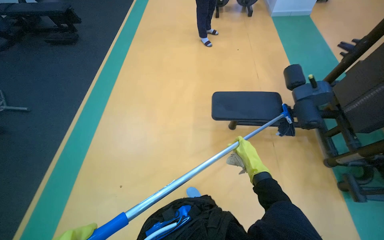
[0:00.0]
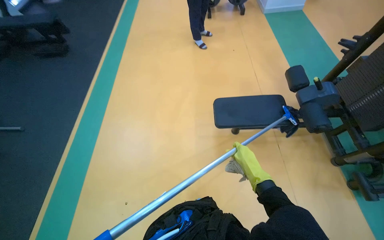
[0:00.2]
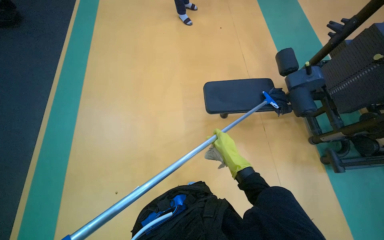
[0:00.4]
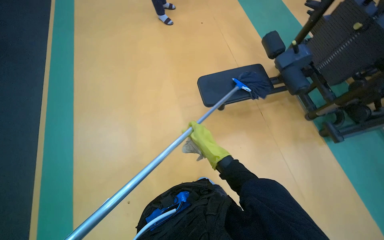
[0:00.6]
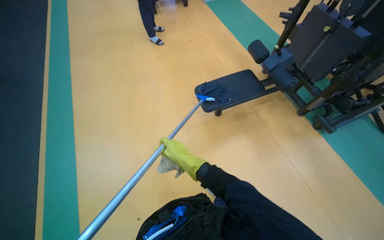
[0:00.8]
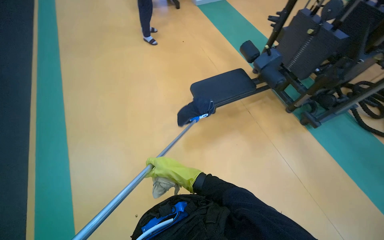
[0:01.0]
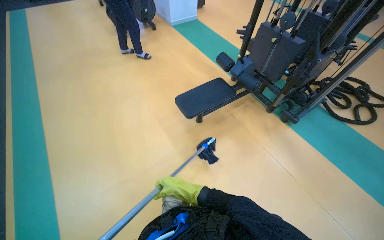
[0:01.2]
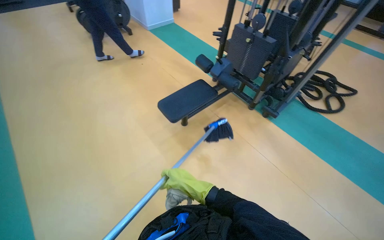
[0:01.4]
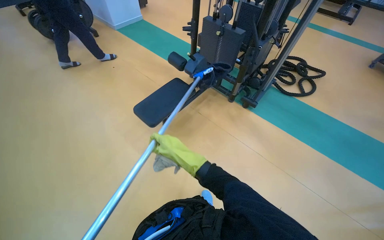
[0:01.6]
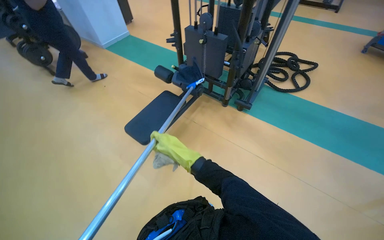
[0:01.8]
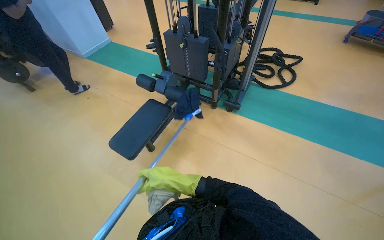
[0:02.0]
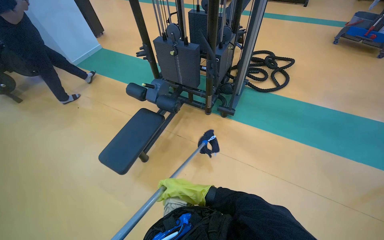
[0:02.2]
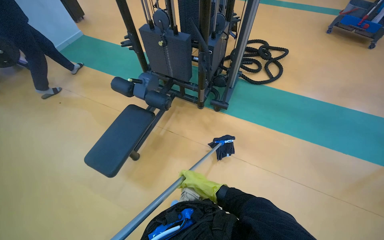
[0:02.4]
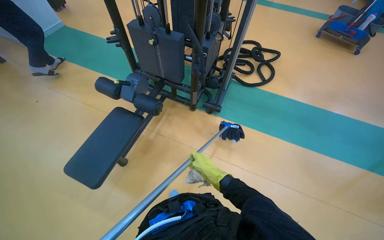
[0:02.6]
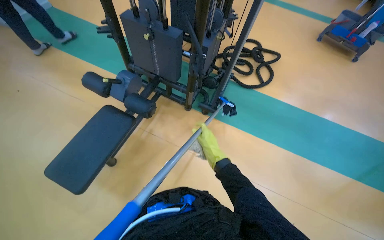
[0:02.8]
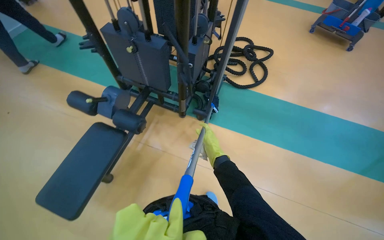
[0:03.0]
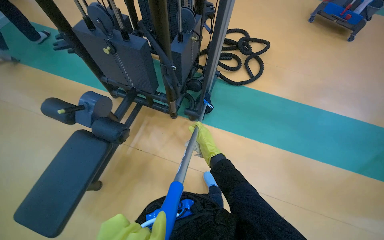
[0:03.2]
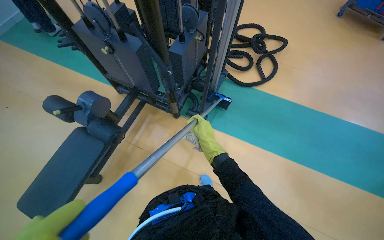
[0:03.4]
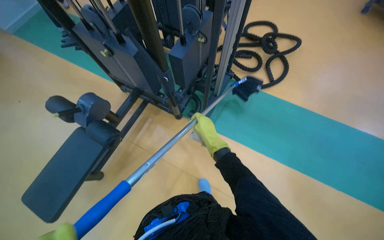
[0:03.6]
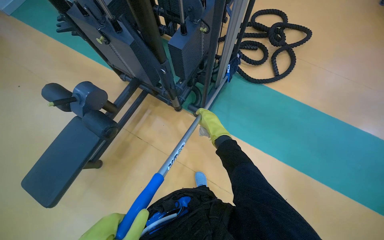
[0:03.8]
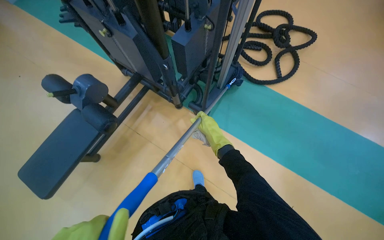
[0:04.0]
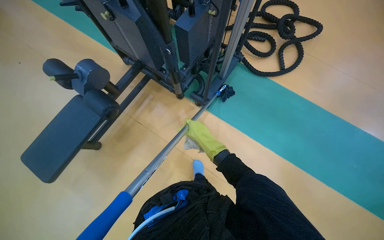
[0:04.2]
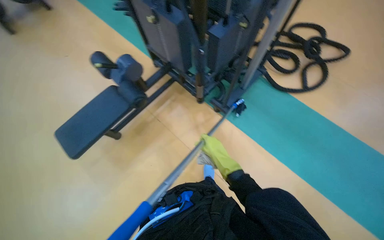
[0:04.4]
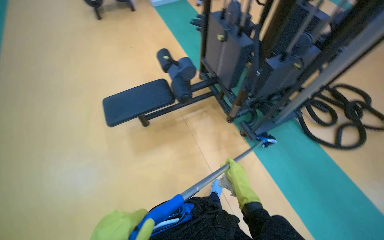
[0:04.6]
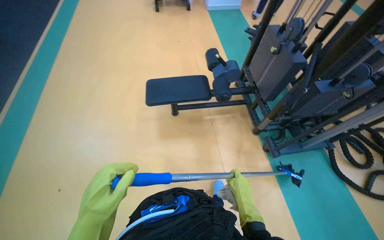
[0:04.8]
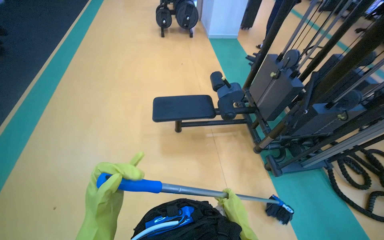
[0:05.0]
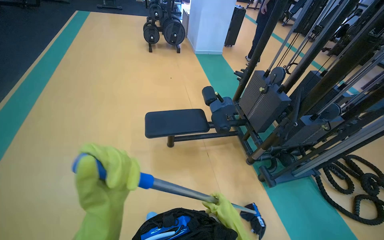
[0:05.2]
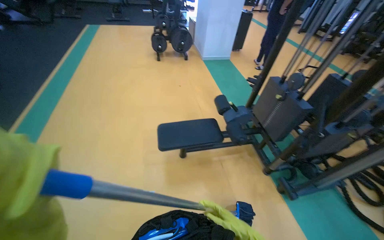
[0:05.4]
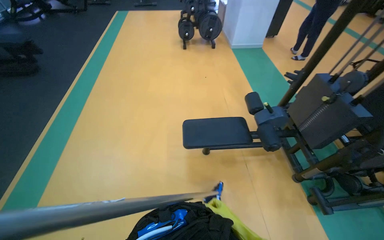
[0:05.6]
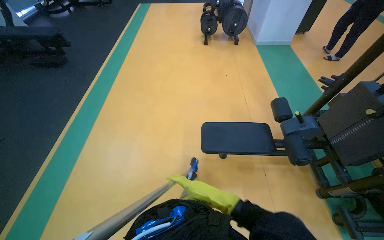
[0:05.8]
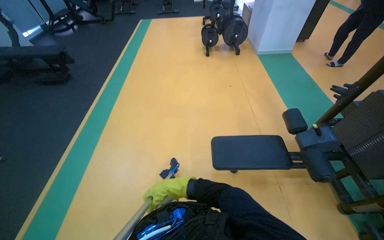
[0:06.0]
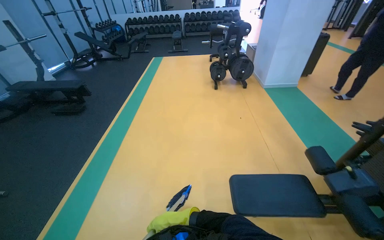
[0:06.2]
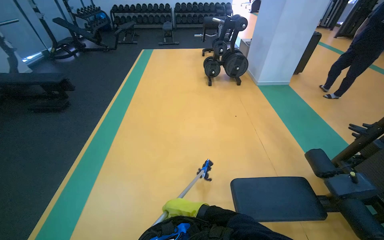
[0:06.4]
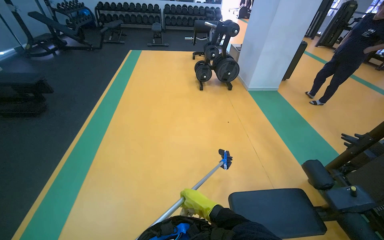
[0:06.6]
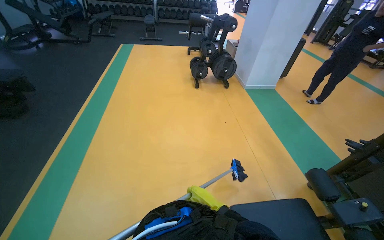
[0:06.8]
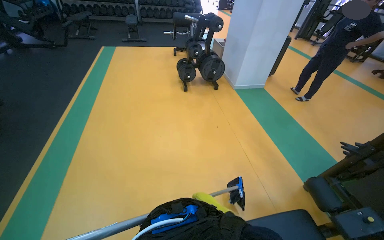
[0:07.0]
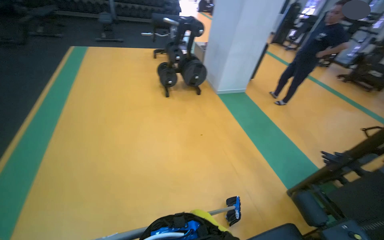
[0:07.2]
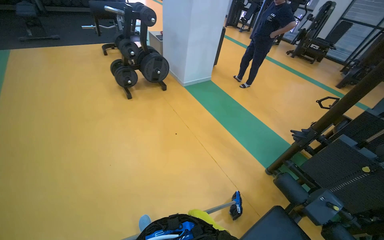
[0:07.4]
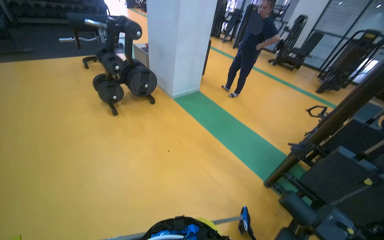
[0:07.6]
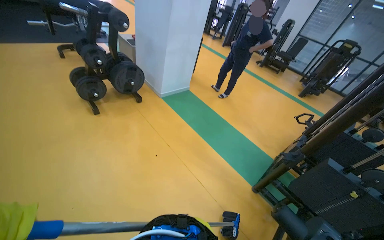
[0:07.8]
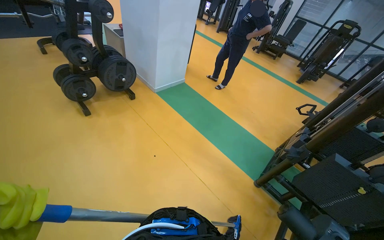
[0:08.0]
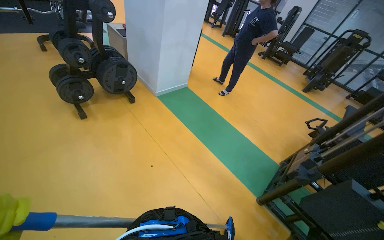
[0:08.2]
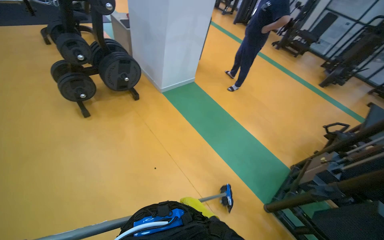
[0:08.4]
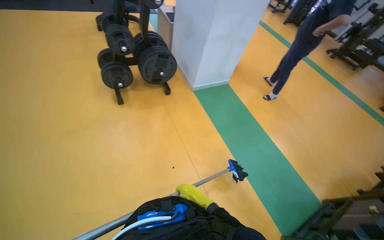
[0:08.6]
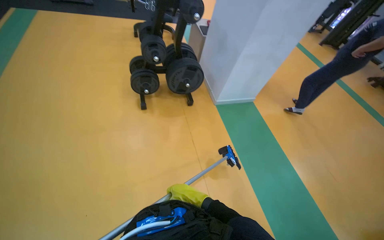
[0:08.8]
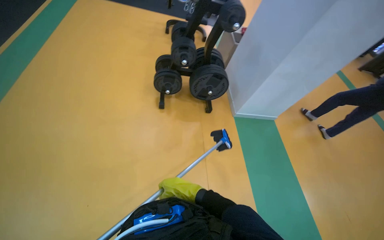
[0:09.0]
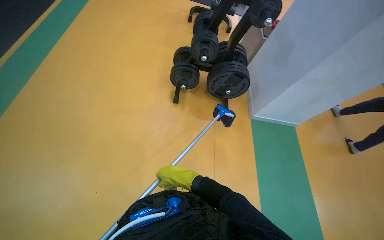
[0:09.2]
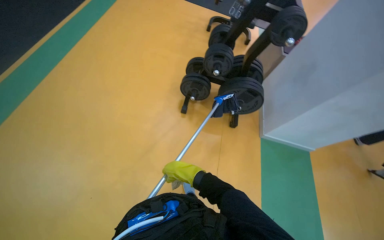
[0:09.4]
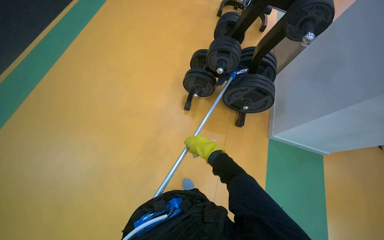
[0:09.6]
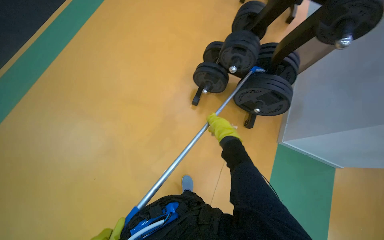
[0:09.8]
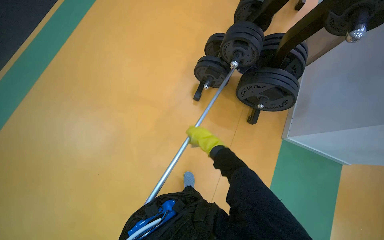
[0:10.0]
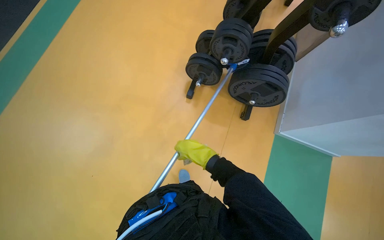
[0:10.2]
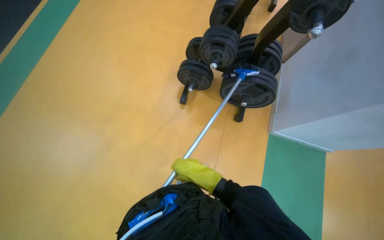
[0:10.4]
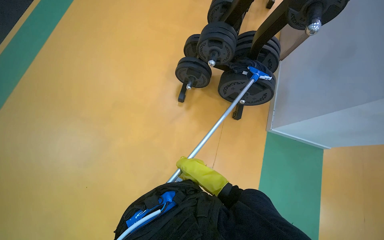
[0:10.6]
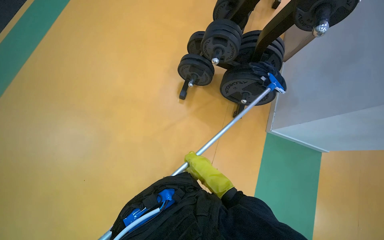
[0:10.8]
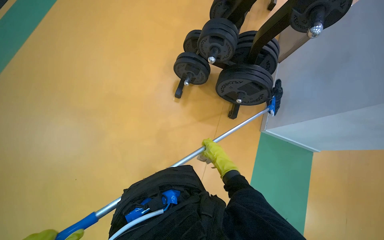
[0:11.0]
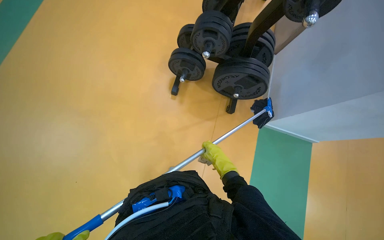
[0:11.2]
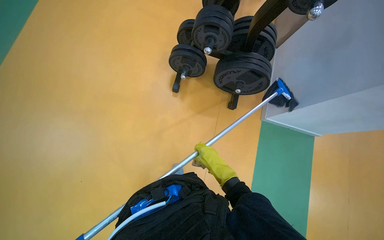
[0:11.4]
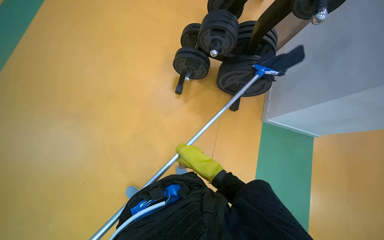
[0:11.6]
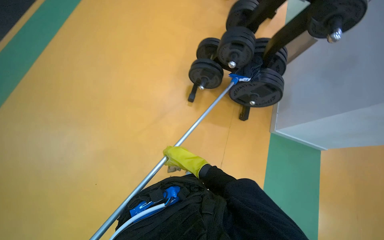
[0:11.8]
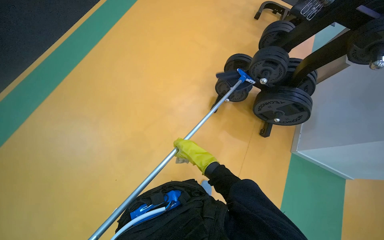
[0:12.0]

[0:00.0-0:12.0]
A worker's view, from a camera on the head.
Job: wiping surfaces.
The whole recording: Cleaning gym equipment and floor. The worker cleans various gym equipment and the surrounding floor using a long-handled tool.
0:00.0 to 0:01.6: The head rotates approximately 50 degrees to the right.
0:01.6 to 0:03.0: The head travels approximately 70 cm. The wearer looks approximately 20 degrees further to the right.
0:03.0 to 0:04.4: The head turns to the left by about 20 degrees.
0:04.4 to 0:06.0: The camera travels approximately 80 cm. The head rotates some 45 degrees to the left. The view tilts some 20 degrees upward.
0:06.0 to 0:07.6: The head travels some 1 m. The wearer looks roughly 40 degrees further to the right.
0:07.6 to 0:09.0: The wearer moves about 80 cm. The head rotates approximately 35 degrees to the left.
0:09.0 to 0:10.4: The head rotates approximately 20 degrees to the left.

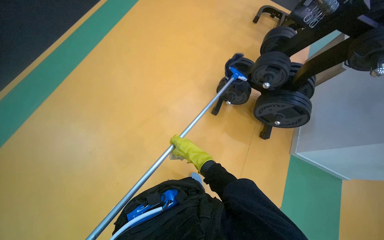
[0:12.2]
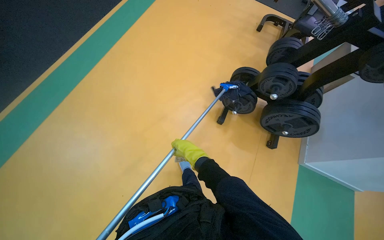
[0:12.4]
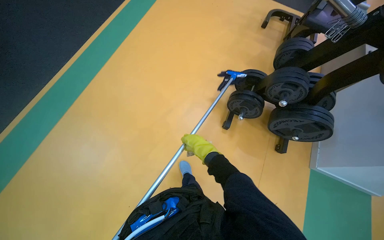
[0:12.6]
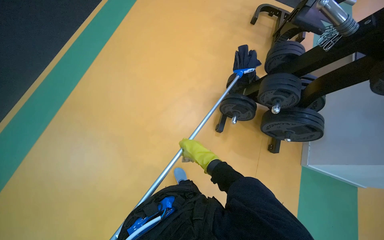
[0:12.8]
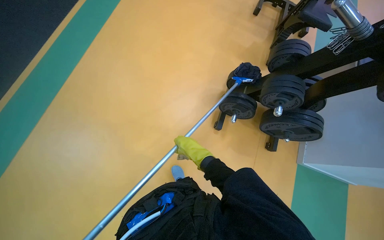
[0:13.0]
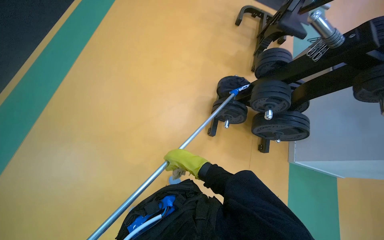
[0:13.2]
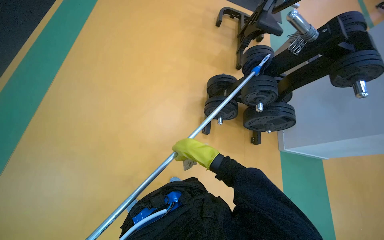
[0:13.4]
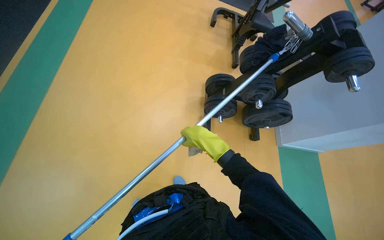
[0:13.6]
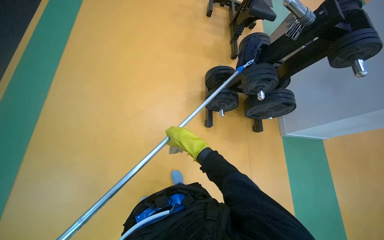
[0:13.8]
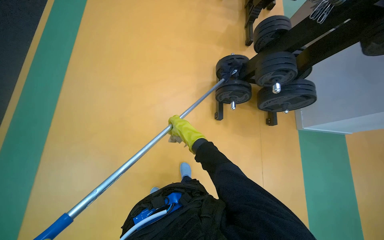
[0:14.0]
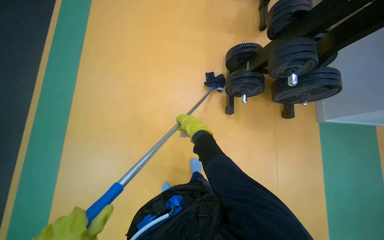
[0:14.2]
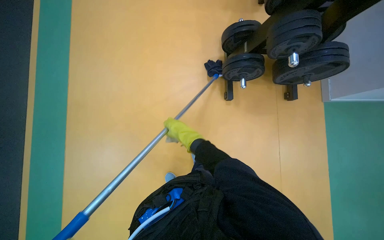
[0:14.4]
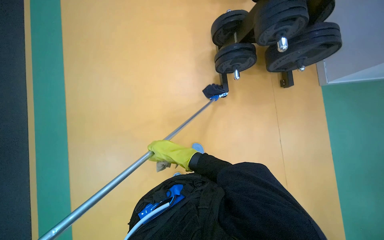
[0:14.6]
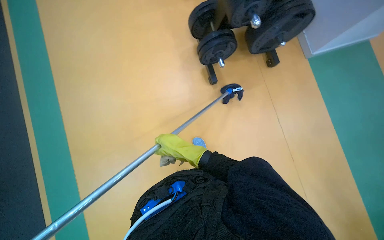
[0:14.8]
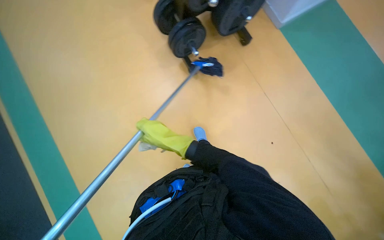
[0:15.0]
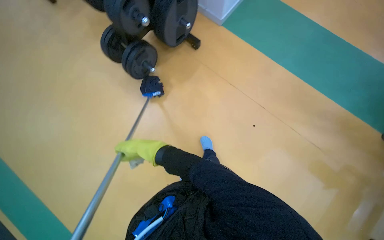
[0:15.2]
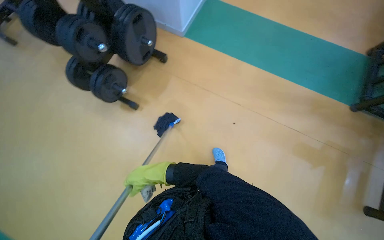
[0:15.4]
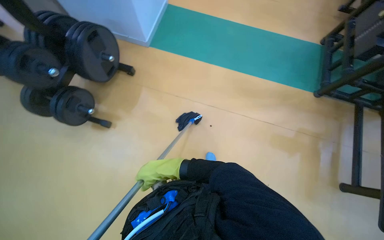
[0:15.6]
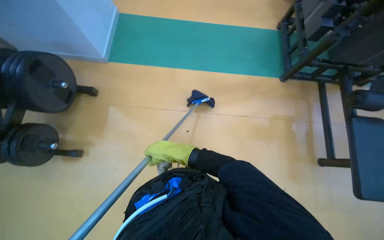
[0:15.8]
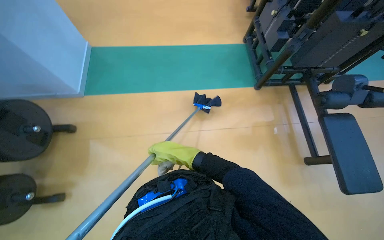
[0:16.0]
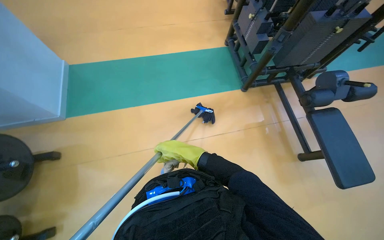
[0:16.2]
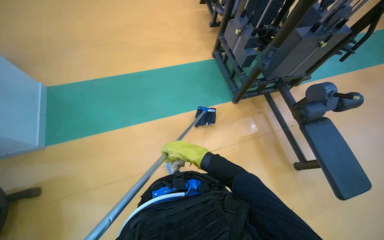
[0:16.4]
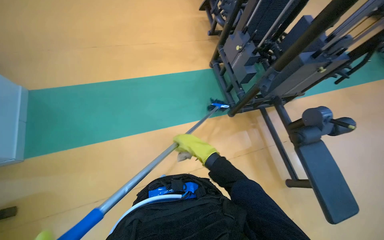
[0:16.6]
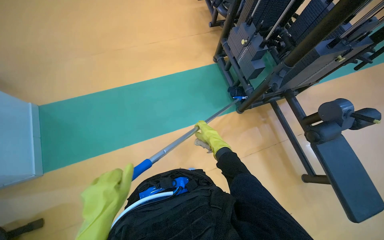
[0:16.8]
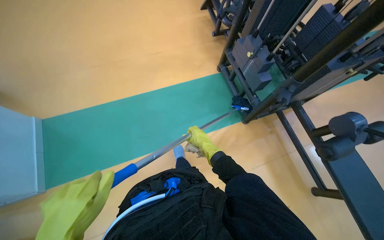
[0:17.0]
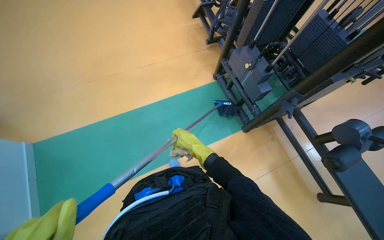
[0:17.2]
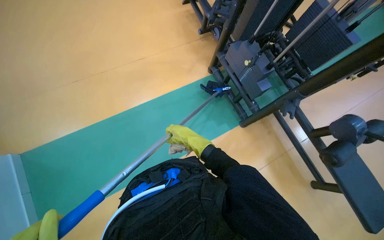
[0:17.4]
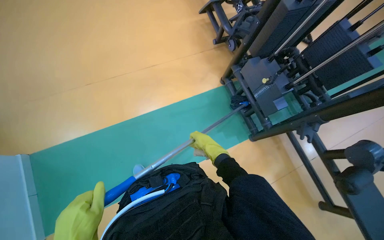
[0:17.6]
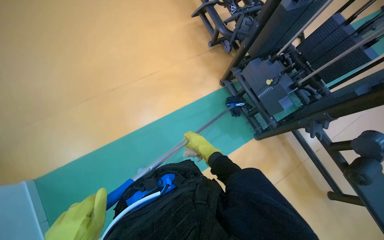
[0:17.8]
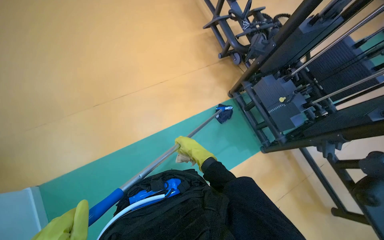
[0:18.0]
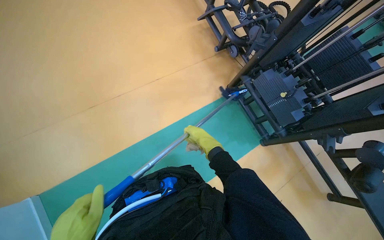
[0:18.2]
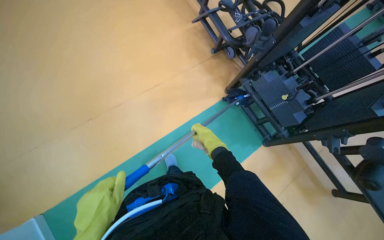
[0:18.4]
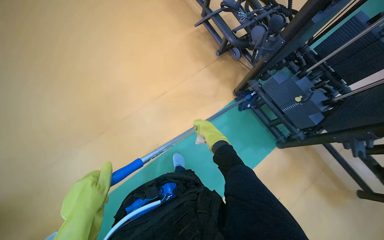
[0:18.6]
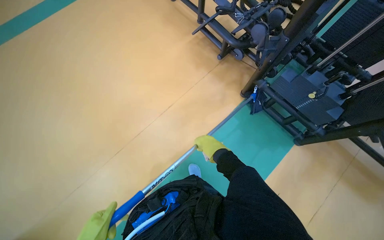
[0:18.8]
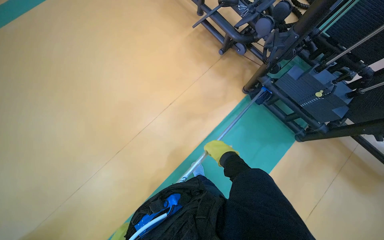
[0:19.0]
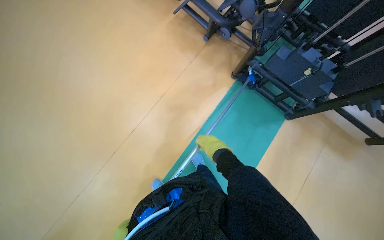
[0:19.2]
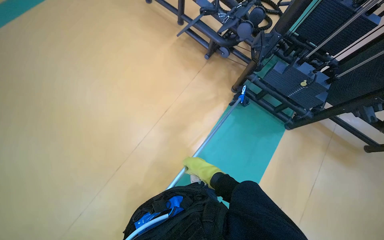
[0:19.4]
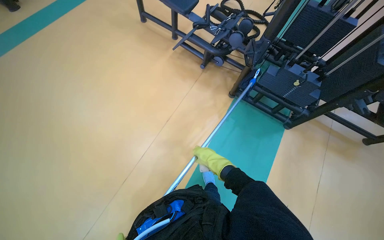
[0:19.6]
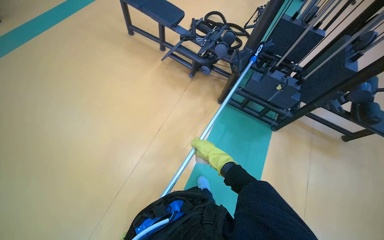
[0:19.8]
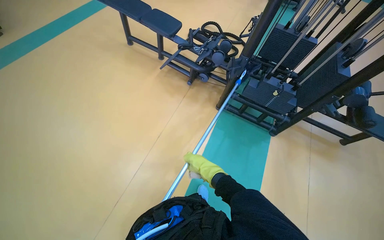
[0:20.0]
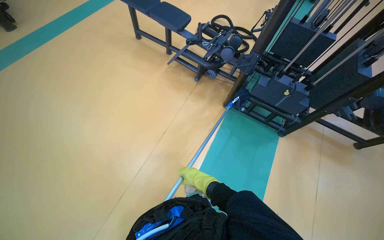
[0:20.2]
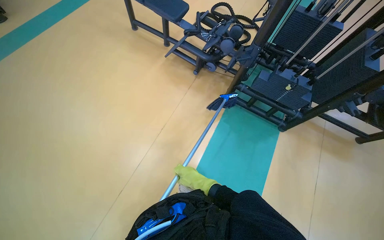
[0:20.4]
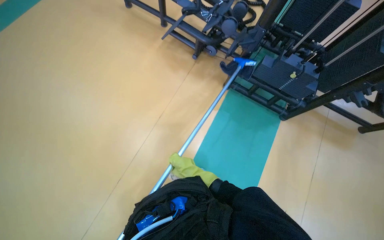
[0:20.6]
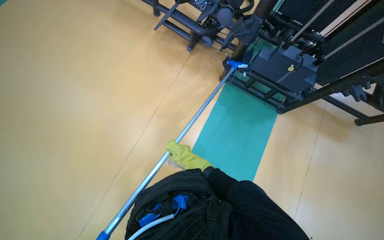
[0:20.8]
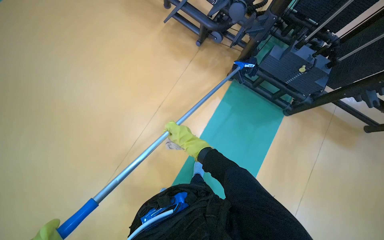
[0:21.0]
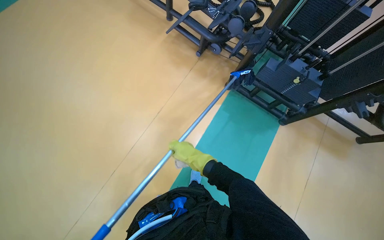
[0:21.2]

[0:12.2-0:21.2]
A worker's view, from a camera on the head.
Job: wiping surfaces.
The whole recording: Cleaning gym equipment and floor. The worker cleans various gym equipment and the surrounding floor using a long-handled tool.
0:12.2 to 0:13.8: The camera travels roughly 40 cm. The wearer looks approximately 25 degrees further to the right.
0:13.8 to 0:15.2: The scene rotates counterclockwise by roughly 50 degrees.
0:15.2 to 0:16.6: The wearer moves roughly 70 cm. The wearer's head swings about 60 degrees to the right.
0:16.6 to 0:18.2: The head travels approximately 90 cm.
0:18.2 to 0:19.8: The scene turns about 30 degrees counterclockwise in the picture.
